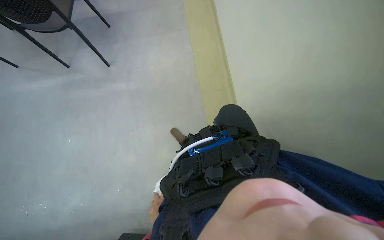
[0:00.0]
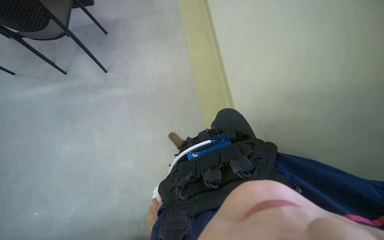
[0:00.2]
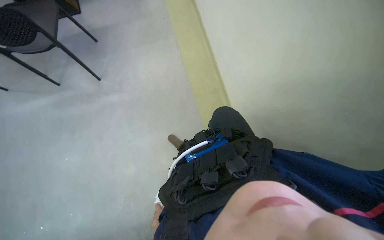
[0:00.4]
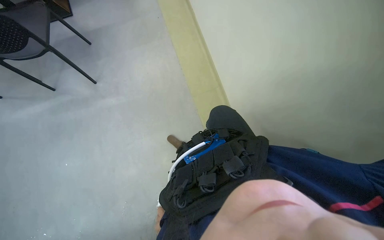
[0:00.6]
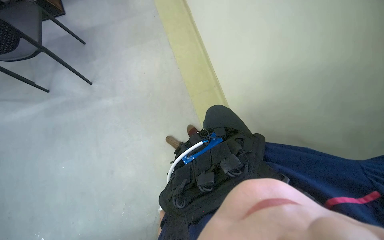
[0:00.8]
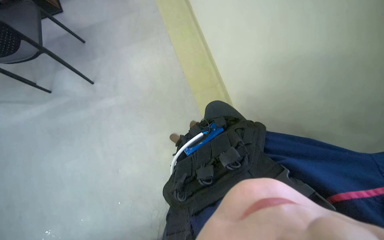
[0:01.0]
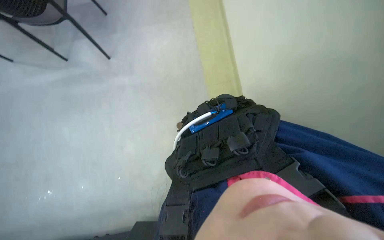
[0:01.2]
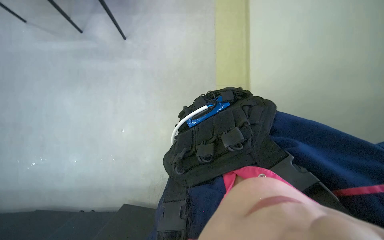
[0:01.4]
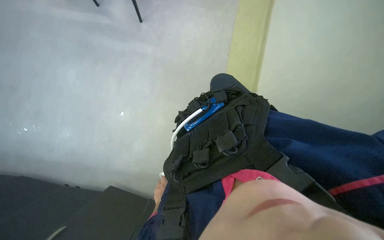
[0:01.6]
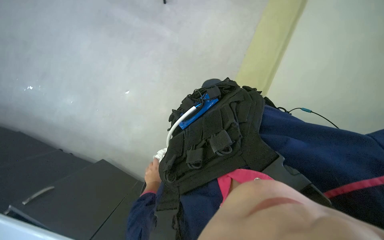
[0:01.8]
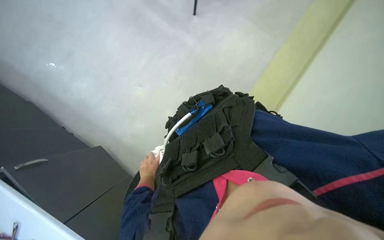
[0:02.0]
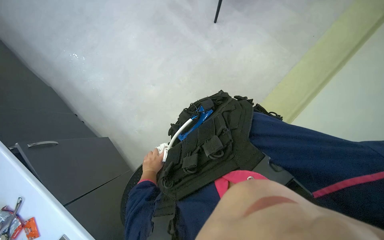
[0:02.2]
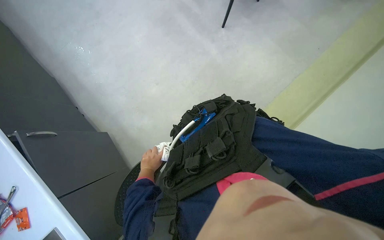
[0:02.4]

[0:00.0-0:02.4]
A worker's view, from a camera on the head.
Job: cleaning kitchen.
The whole recording: Wiping kitchen area surfaces. The worker wipes various kitchen surfaces including cabinets, counter, window frame, and blinds chain.
0:01.2 to 0:02.4: The scene turns roughly 60 degrees clockwise in the picture.

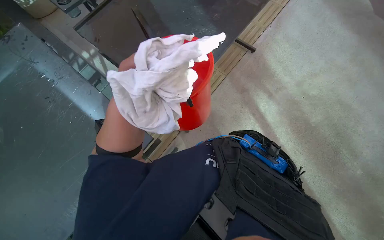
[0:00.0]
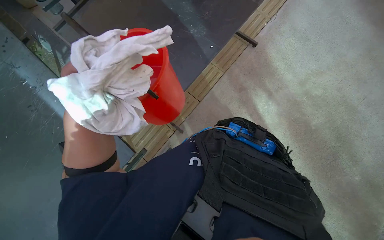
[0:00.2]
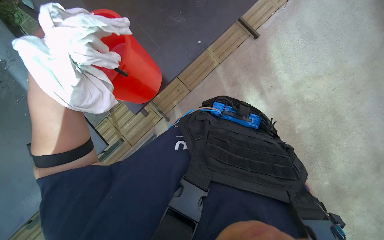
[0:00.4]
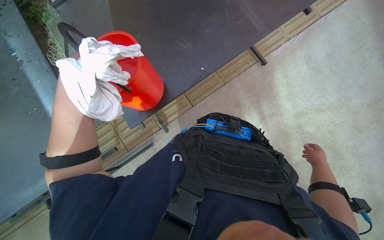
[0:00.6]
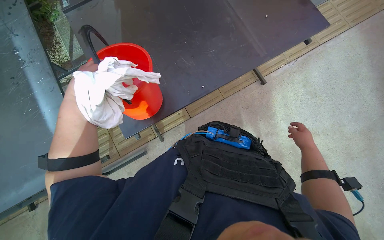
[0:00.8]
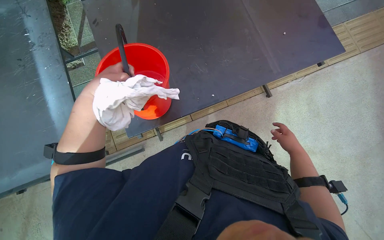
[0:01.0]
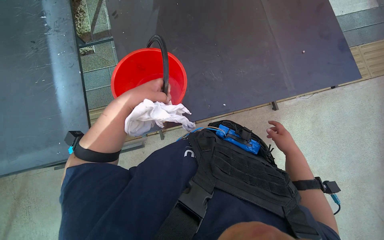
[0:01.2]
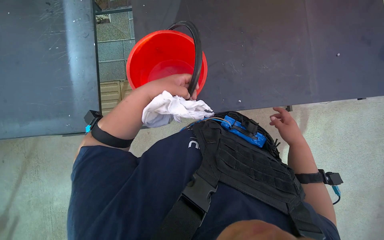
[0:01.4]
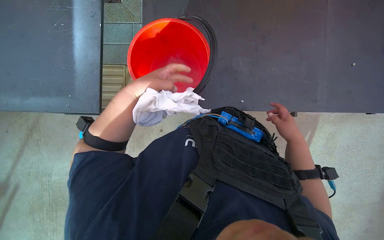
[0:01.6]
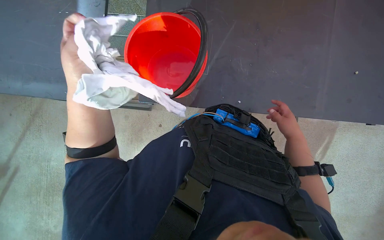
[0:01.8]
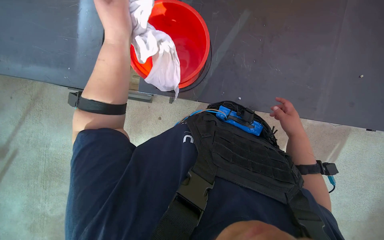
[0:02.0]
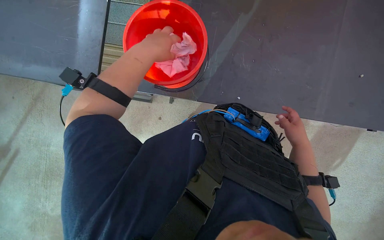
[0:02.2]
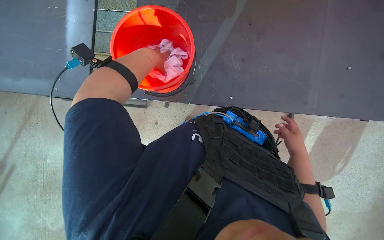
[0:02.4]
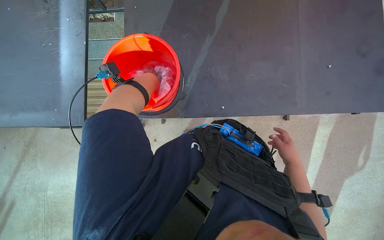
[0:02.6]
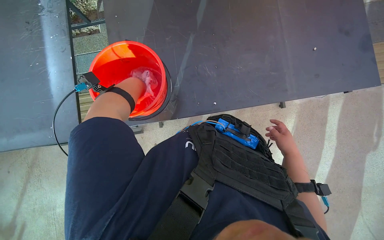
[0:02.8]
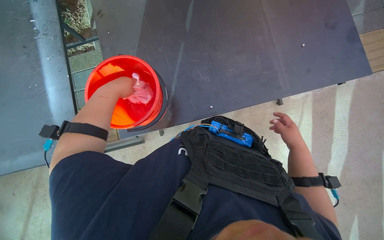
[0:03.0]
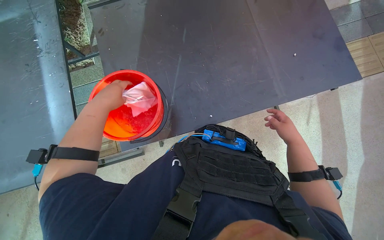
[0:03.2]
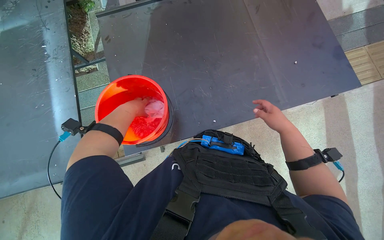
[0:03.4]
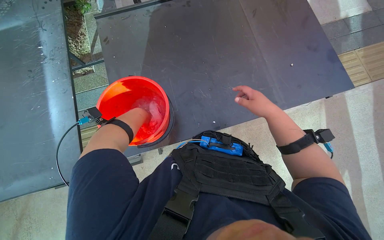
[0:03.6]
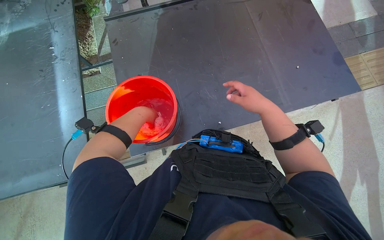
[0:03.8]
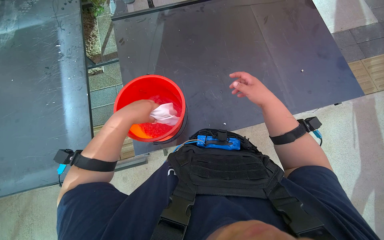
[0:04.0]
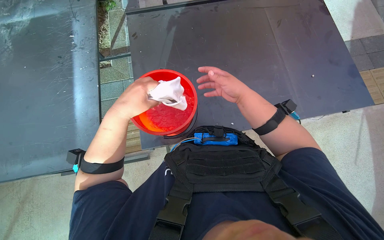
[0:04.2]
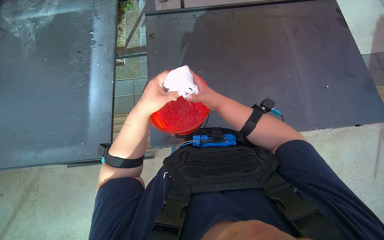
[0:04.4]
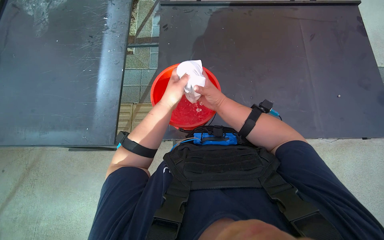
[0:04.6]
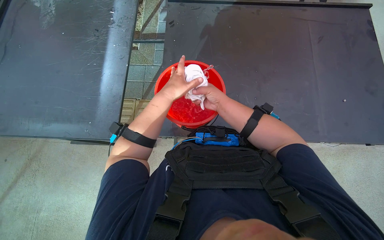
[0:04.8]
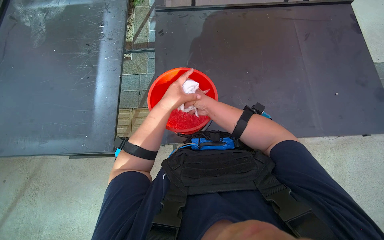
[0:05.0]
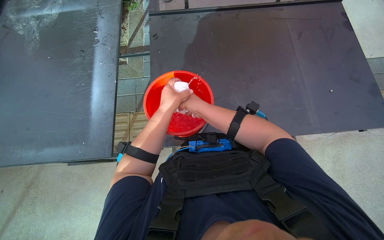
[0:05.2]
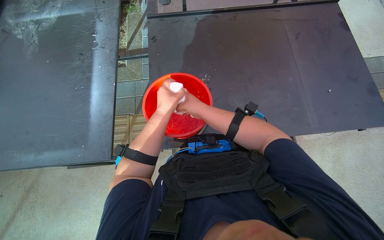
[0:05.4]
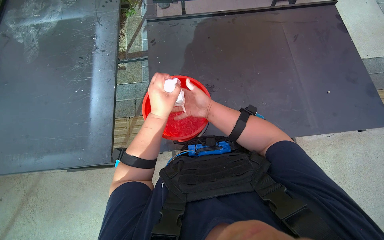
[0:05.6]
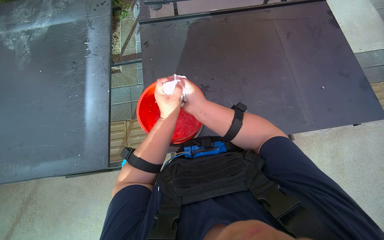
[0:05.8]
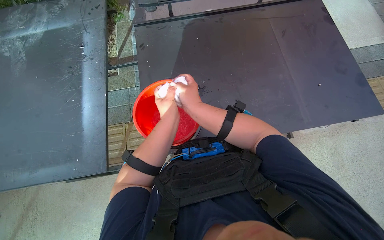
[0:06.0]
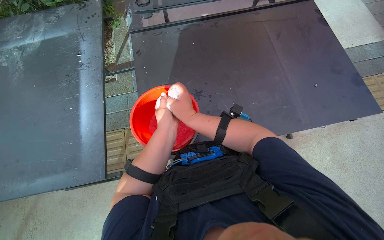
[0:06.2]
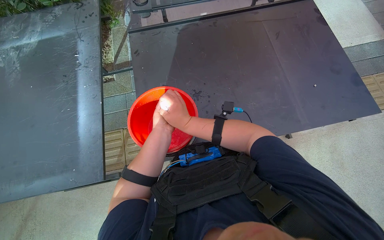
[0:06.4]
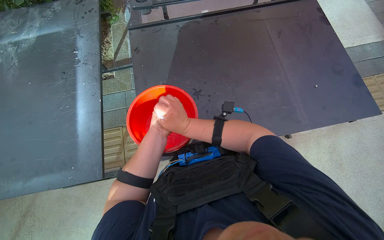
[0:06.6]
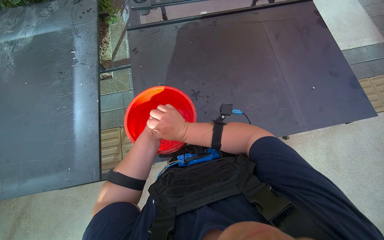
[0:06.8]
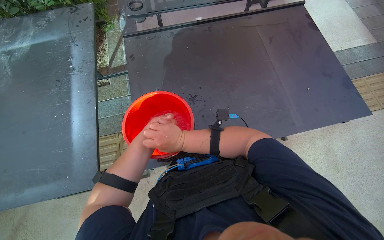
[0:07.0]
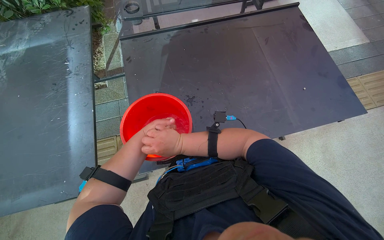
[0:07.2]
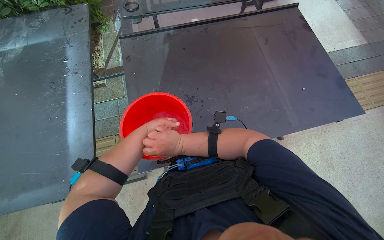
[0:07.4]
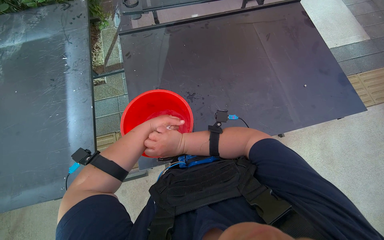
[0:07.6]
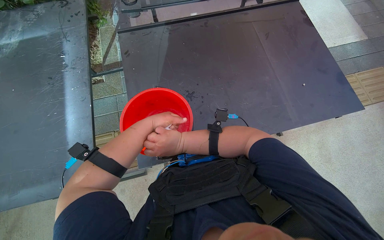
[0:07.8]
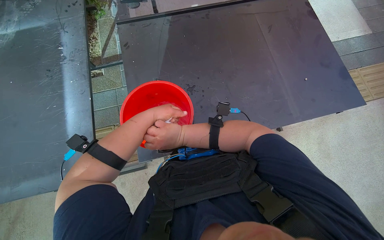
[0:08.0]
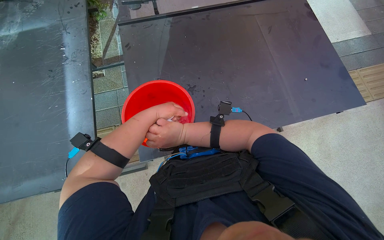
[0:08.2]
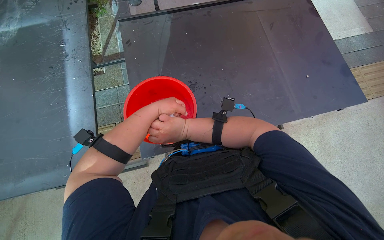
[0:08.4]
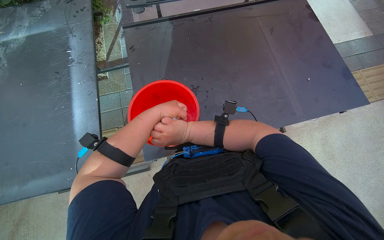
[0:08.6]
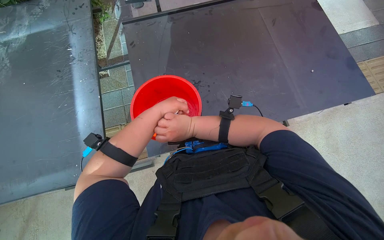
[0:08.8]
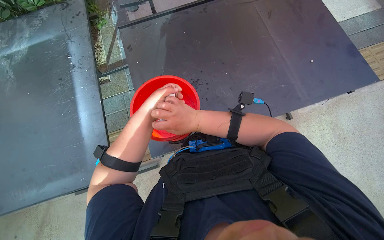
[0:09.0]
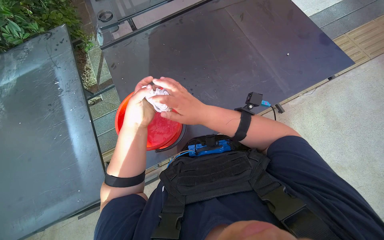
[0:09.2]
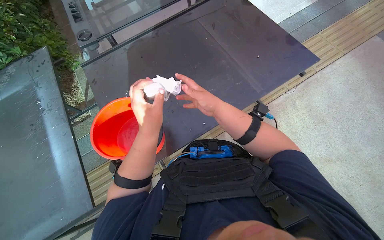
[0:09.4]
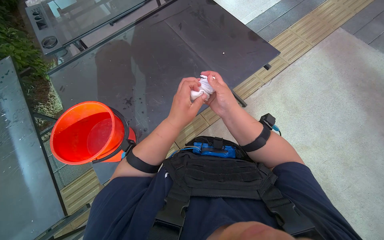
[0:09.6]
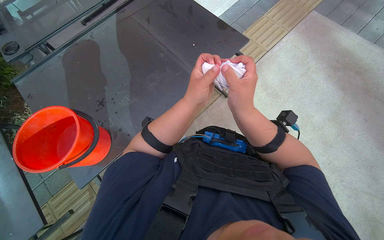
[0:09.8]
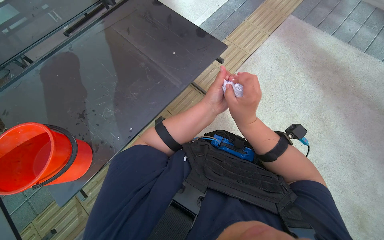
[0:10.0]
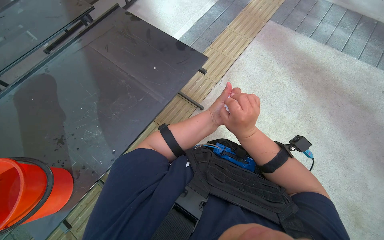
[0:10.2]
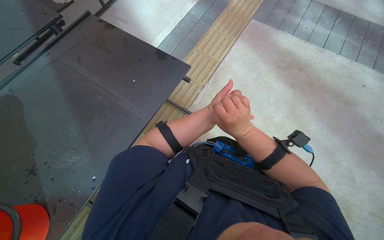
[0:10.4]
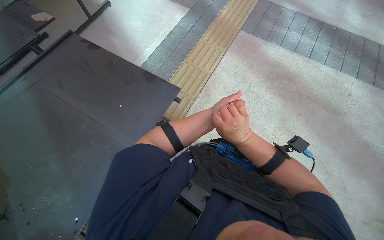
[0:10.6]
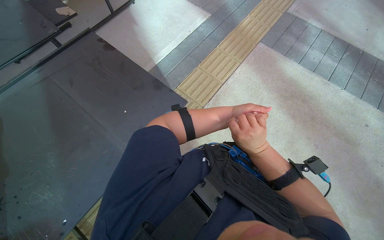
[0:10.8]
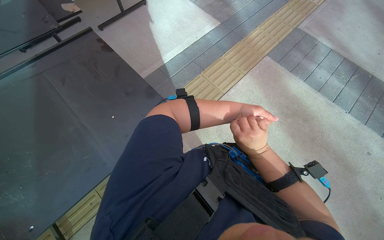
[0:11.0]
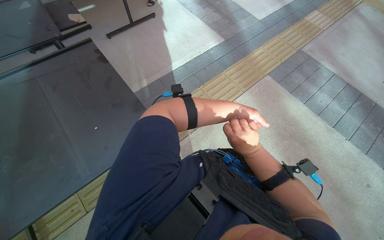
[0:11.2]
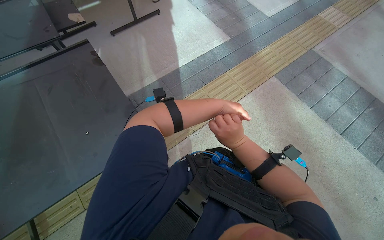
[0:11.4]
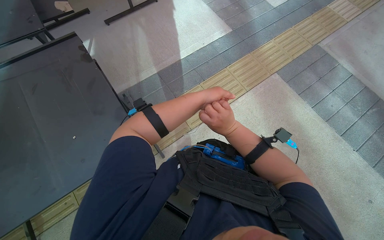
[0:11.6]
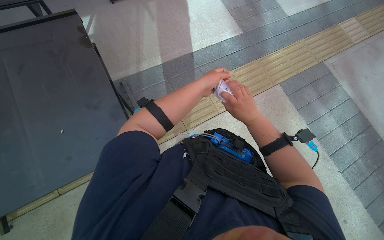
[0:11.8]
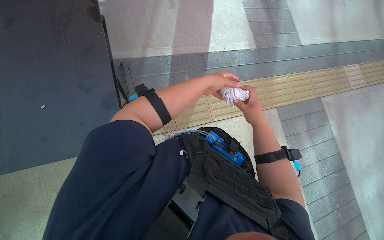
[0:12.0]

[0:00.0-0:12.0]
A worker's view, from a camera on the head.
Job: wiping surfaces.
The whole recording: Wiping glass table. The worker wipes the glass table with a white cloth.
0:00.0 to 0:01.6: The scene rotates clockwise by some 30 degrees.
0:01.6 to 0:03.0: The left hand is displaced farther from the camera by about 10 cm.
0:03.0 to 0:04.4: The left hand moves nearer to the camera, roughly 10 cm. Meanwhile the right hand shifts approximately 50 cm to the left.
0:04.4 to 0:06.0: The left hand is displaced to the right by approximately 10 cm.
0:09.0 to 0:10.4: The wearer moves to the right, some 60 cm. The head rotates some 40 degrees to the right.
0:10.4 to 0:12.0: The wearer moves roughly 60 cm. The scene turns roughly 45 degrees clockwise in the picture.

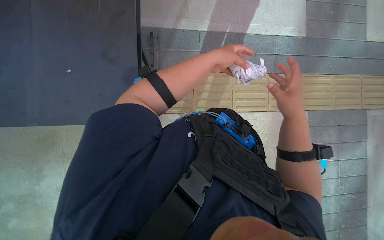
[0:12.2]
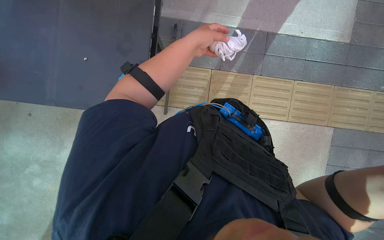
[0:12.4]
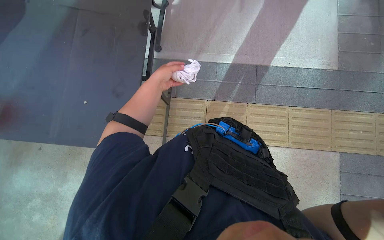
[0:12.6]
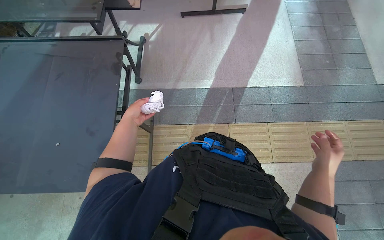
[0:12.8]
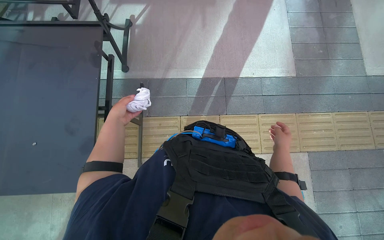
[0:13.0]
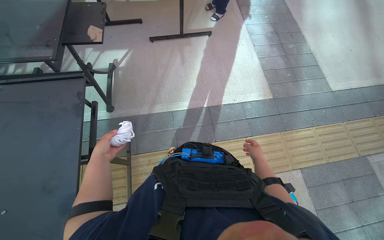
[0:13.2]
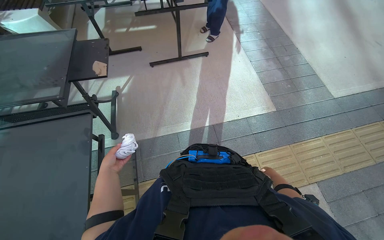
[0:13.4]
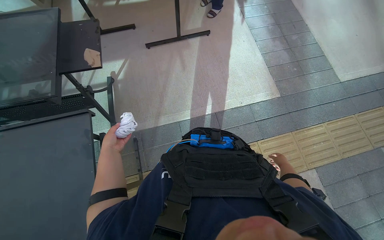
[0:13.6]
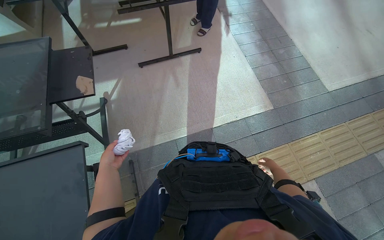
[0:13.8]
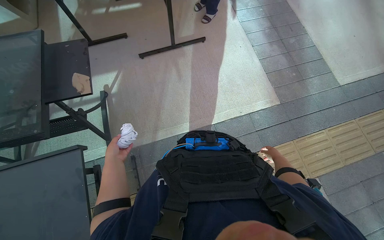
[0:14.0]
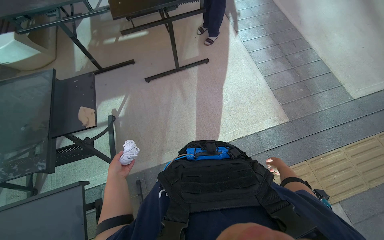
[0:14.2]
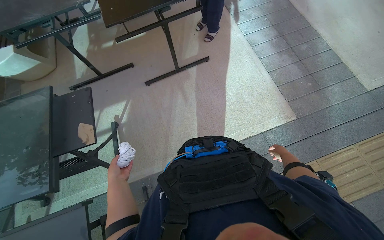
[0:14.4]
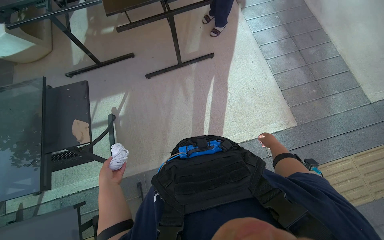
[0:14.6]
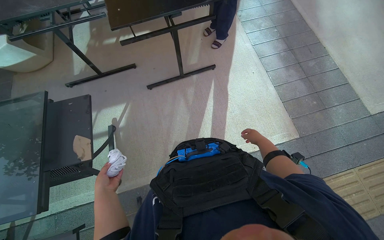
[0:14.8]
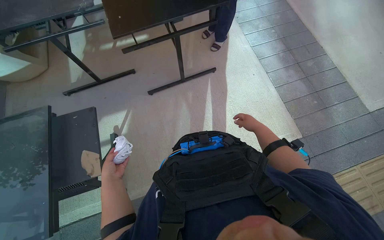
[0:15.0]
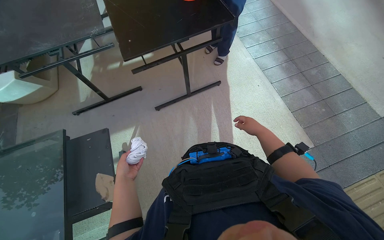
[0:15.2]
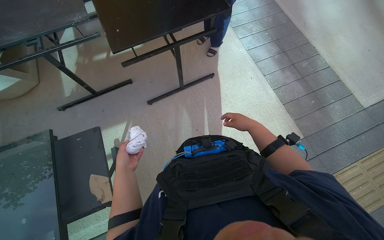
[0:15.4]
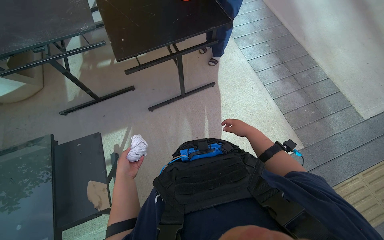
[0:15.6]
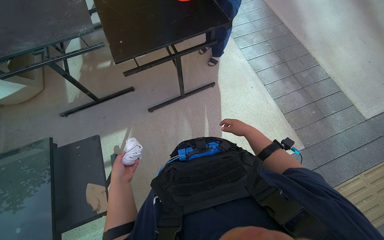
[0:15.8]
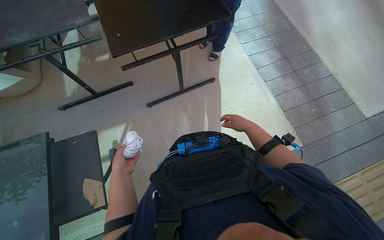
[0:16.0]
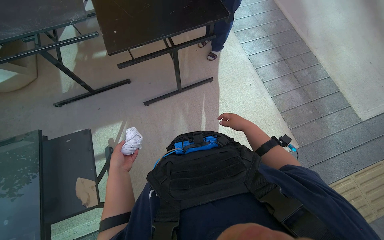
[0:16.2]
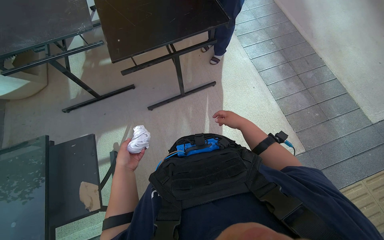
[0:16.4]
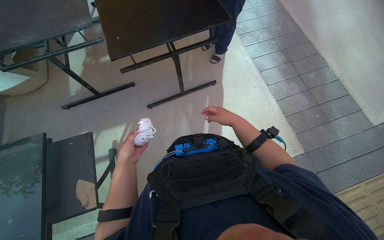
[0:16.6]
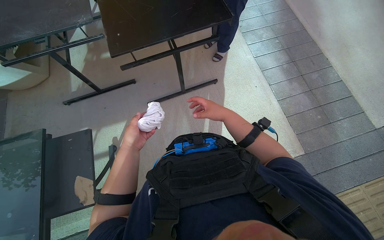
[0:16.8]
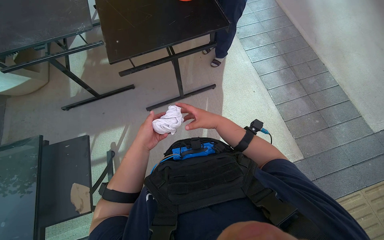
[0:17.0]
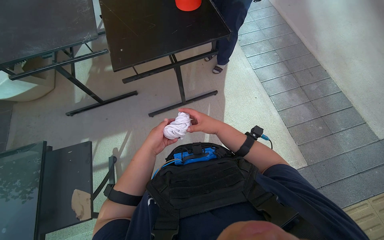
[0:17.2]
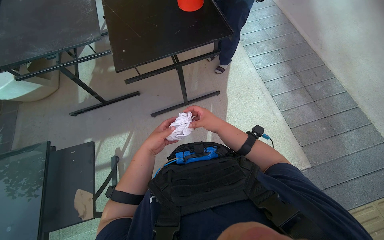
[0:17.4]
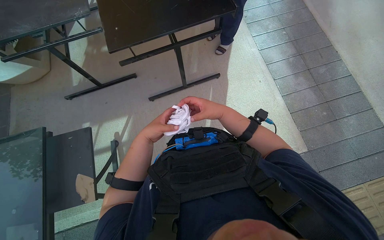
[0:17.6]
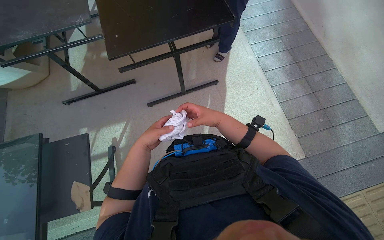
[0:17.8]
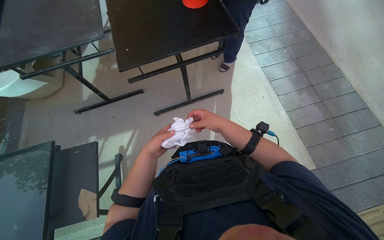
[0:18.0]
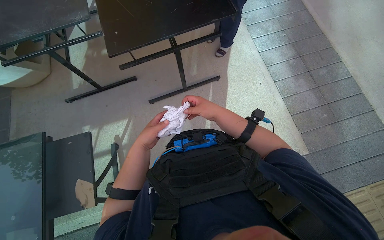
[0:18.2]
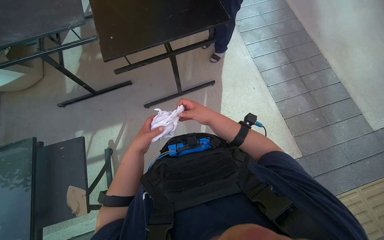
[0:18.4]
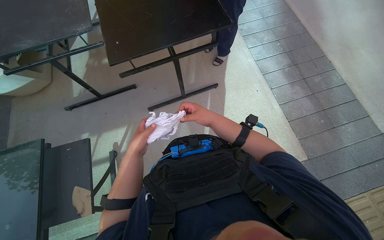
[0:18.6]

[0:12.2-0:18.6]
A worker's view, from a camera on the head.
Job: wiping surfaces.
The whole recording: Wiping glass table. The worker wipes the glass table with a white cloth.
0:12.2 to 0:13.8: The camera travels approximately 40 cm. The view tips upward by roughly 15 degrees.
0:13.8 to 0:15.4: The head travels some 60 cm.
0:15.4 to 0:17.0: The left hand travels to the right and up the picture by some 25 cm.
0:17.0 to 0:18.6: The hands make small movements and keep their place.
